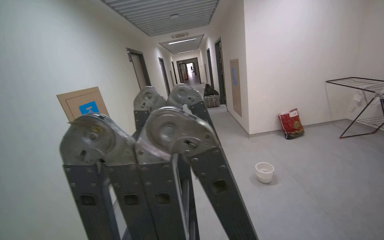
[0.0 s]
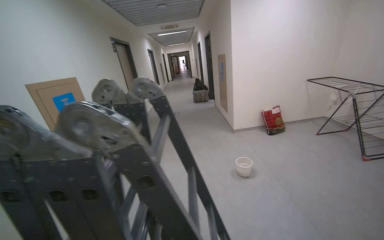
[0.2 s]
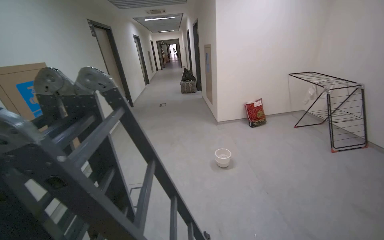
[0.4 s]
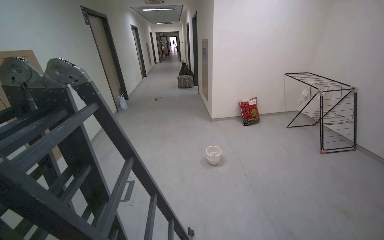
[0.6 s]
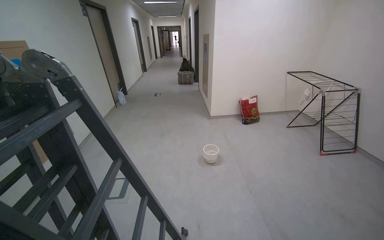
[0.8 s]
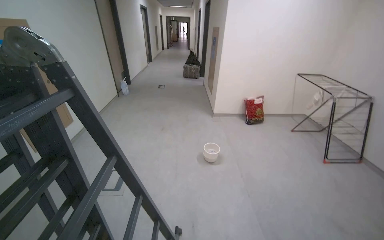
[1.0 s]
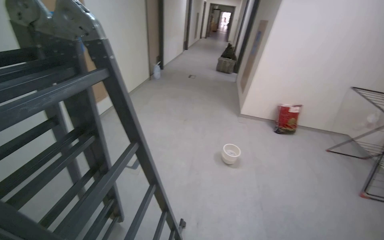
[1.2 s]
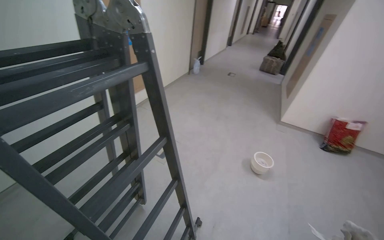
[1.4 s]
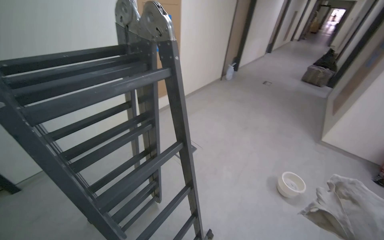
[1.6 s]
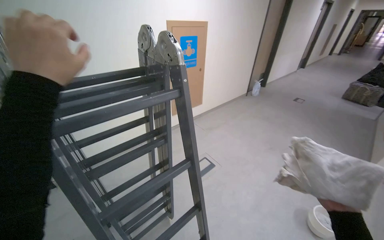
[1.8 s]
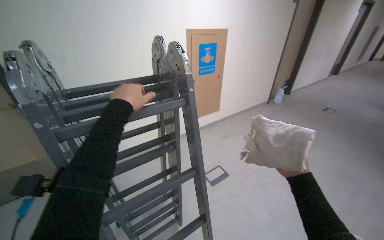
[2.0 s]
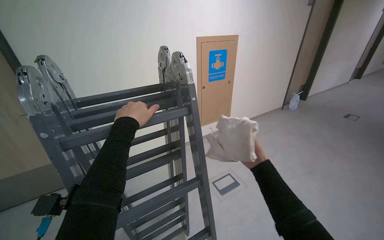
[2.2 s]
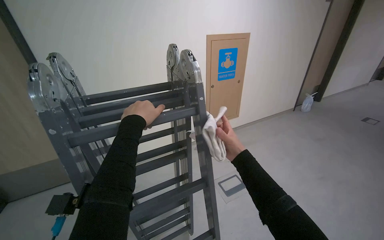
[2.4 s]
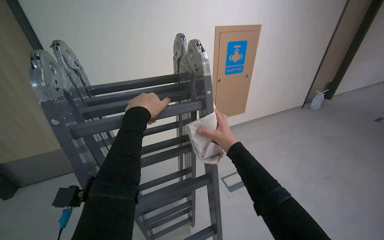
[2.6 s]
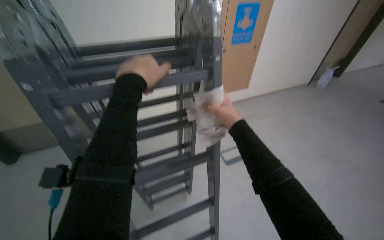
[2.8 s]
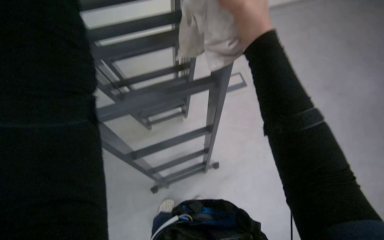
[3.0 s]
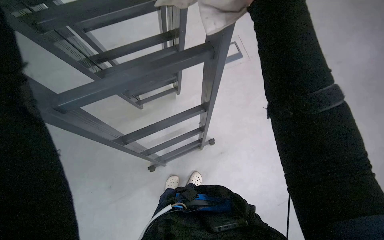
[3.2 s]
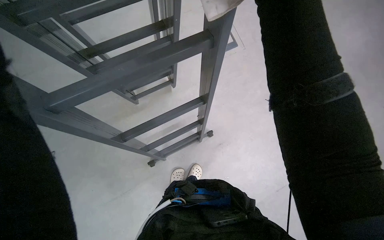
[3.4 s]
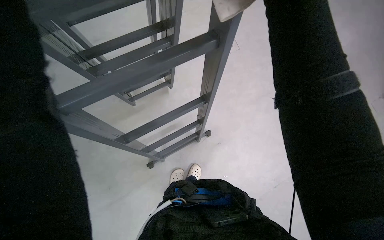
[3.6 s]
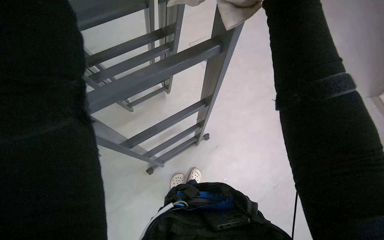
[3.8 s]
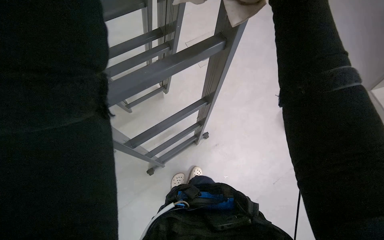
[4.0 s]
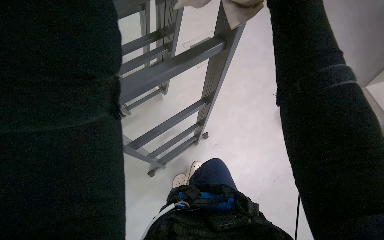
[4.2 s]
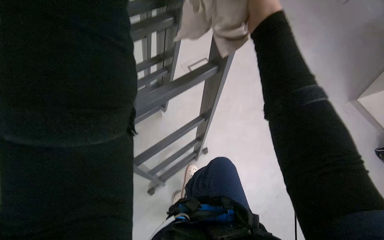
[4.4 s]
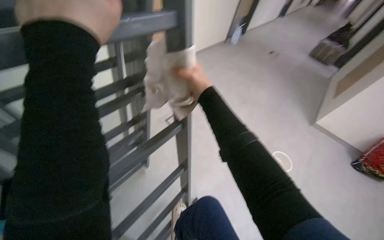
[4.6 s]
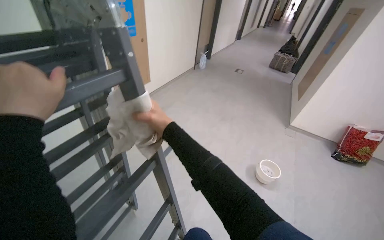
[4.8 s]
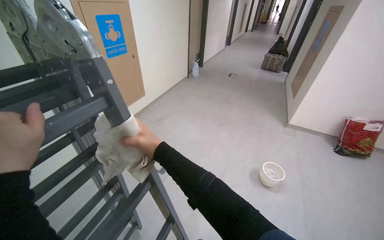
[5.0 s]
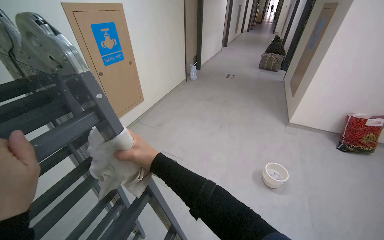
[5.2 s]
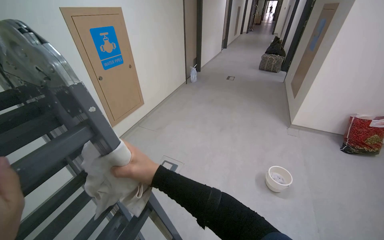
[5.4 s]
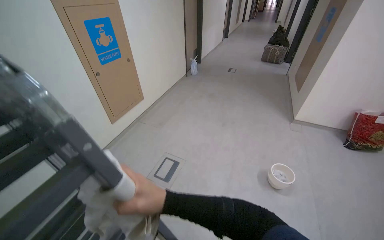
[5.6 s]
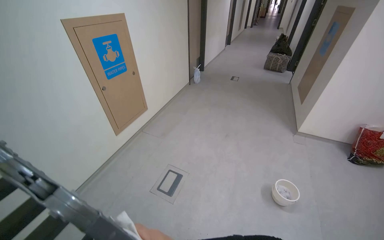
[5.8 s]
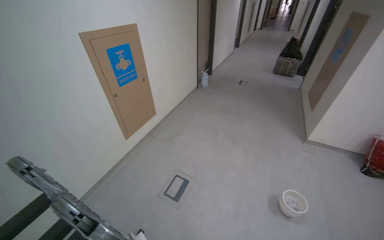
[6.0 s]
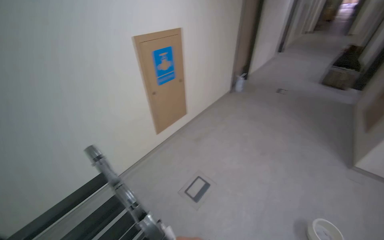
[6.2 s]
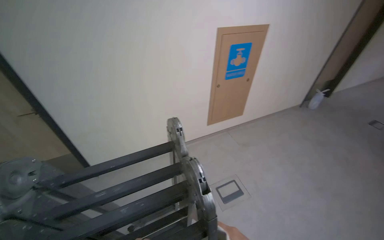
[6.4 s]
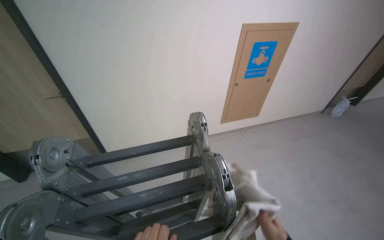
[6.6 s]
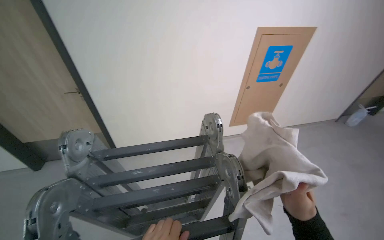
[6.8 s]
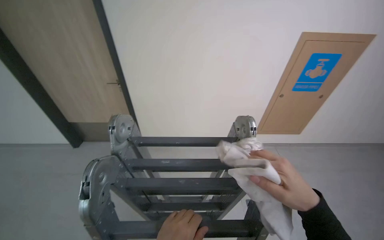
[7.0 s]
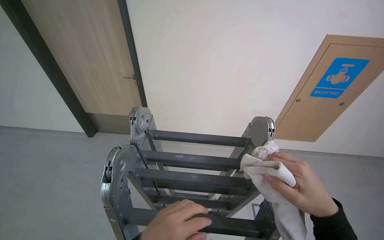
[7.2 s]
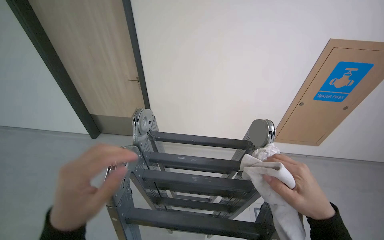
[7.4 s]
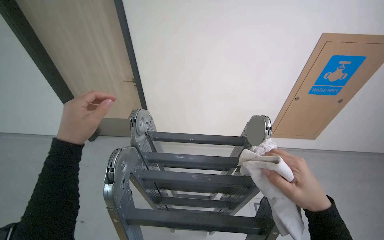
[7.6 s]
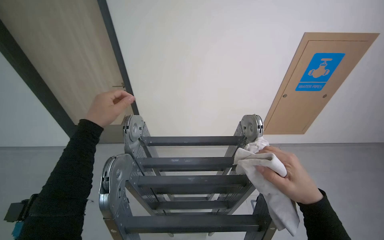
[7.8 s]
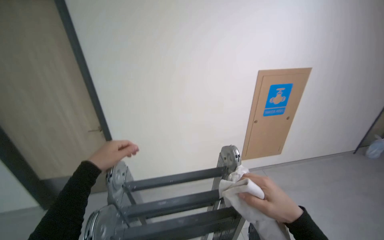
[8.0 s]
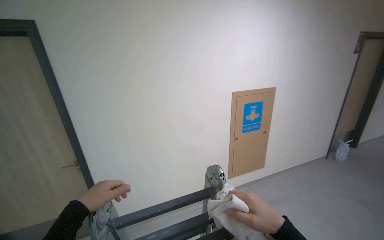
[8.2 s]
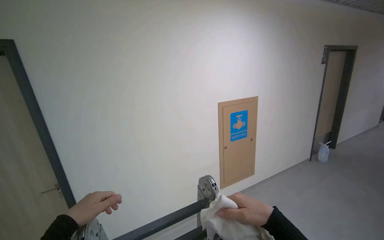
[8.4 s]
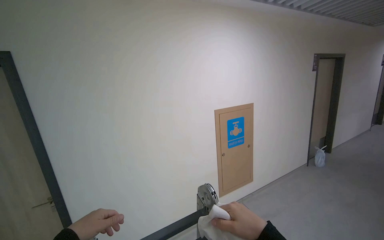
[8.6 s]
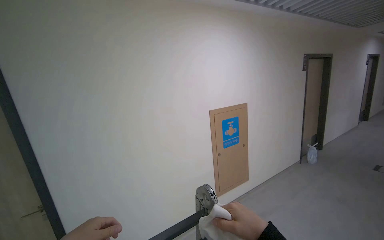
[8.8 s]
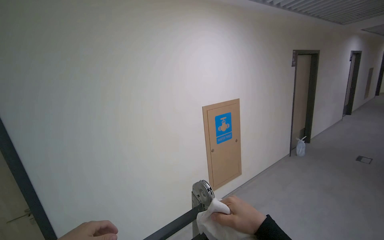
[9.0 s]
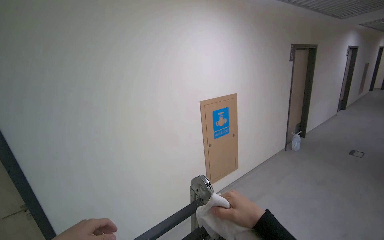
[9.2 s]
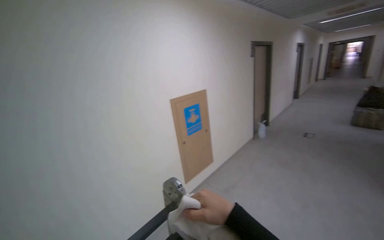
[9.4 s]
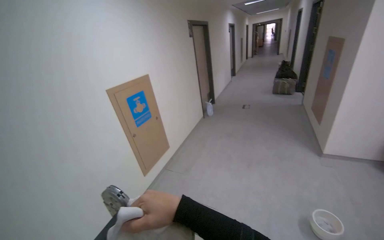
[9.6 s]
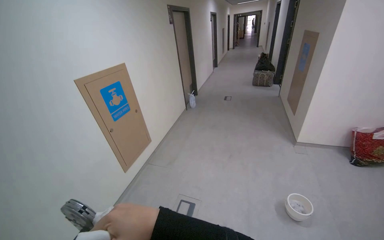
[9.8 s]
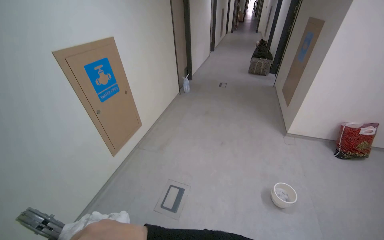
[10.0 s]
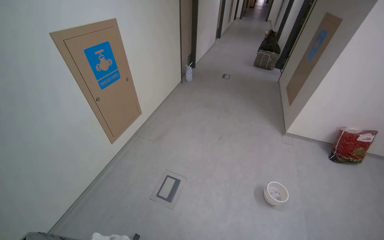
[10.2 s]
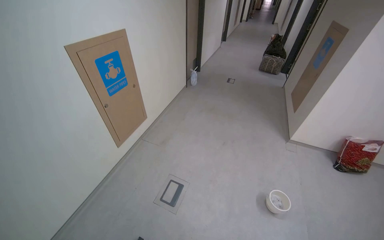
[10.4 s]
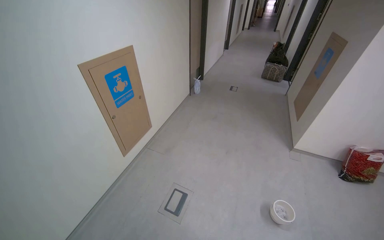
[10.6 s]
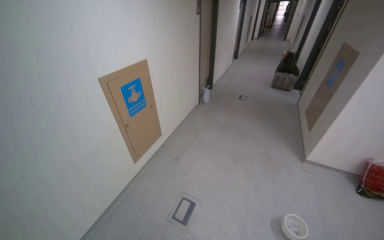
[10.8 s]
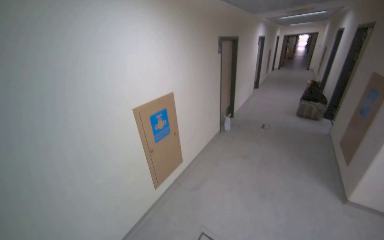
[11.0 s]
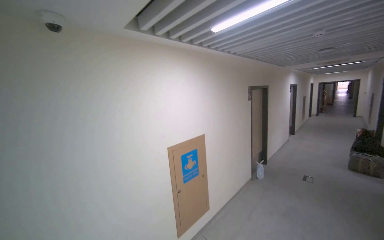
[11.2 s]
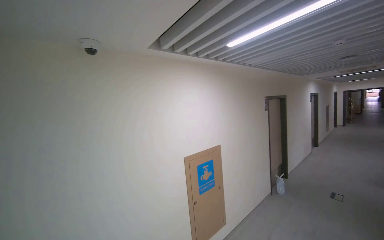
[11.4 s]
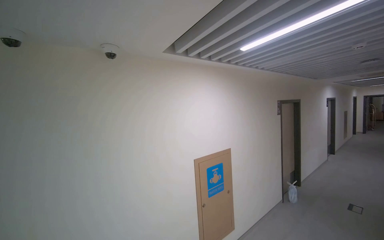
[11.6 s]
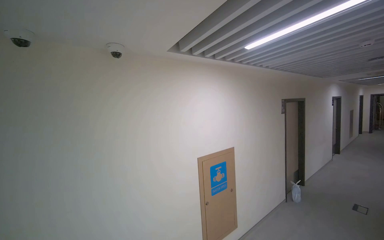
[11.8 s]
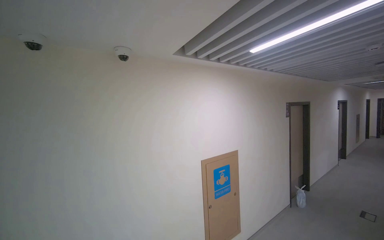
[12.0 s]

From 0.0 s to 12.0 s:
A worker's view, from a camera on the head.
Job: wiping surfaces.
The whole recording: Wiping ceiling vent. The worker wipes the ceiling vent with a cloth.
From 0.0 s to 1.6 s: The head travels approximately 50 cm. The head rotates some 45 degrees to the left. The view tilts roughly 15 degrees downward.
From 1.6 s to 3.0 s: The wearer's head swings about 30 degrees to the left. The camera pitches downward, by some 35 degrees.
From 4.4 s to 6.0 s: The head travels approximately 50 cm. The wearer looks some 30 degrees further upward. Everything in view rotates about 30 degrees counterclockwise.
From 6.0 s to 7.6 s: The head turns to the left by approximately 65 degrees.
From 7.6 s to 9.0 s: The head rotates some 35 degrees to the right. The camera pitches upward, by about 30 degrees.
From 9.0 s to 10.4 s: The view pans to the right by approximately 40 degrees. The wearer looks approximately 25 degrees further downward.
From 10.4 s to 12.0 s: The view pans to the left by some 35 degrees. The camera pitches upward, by some 35 degrees.

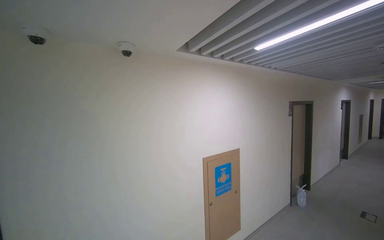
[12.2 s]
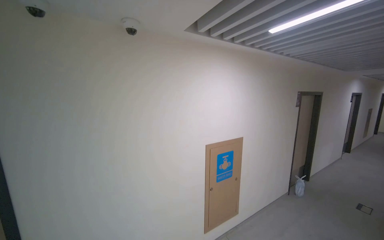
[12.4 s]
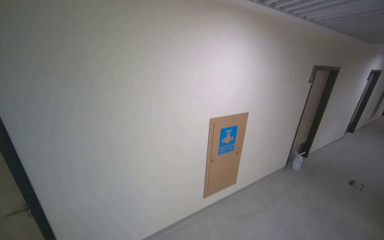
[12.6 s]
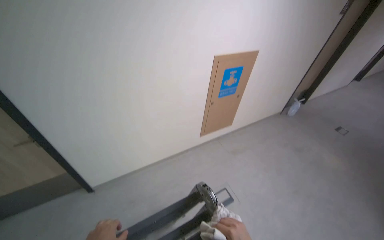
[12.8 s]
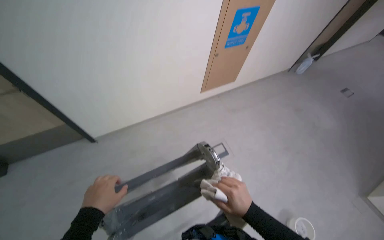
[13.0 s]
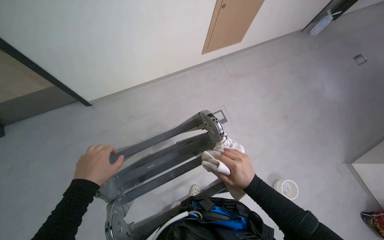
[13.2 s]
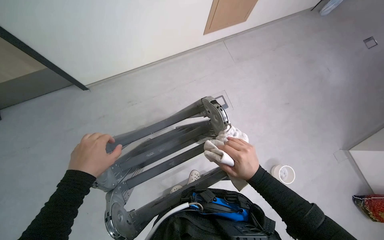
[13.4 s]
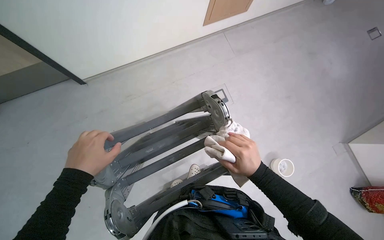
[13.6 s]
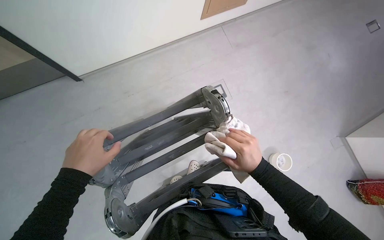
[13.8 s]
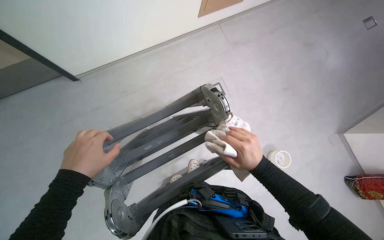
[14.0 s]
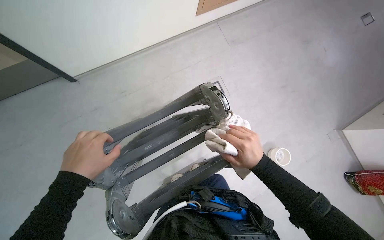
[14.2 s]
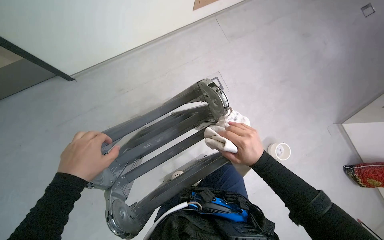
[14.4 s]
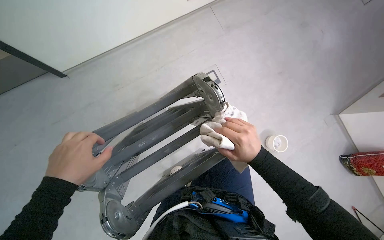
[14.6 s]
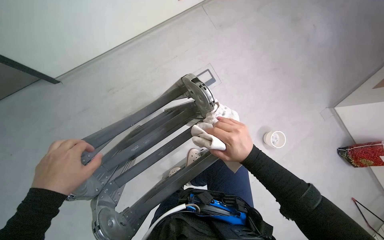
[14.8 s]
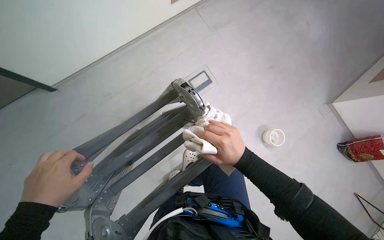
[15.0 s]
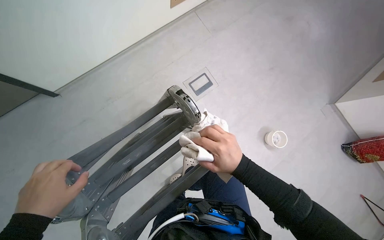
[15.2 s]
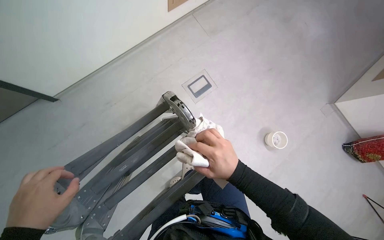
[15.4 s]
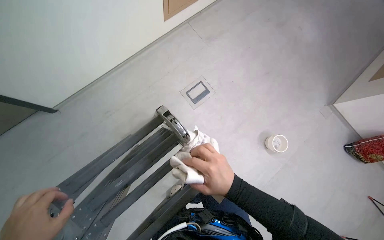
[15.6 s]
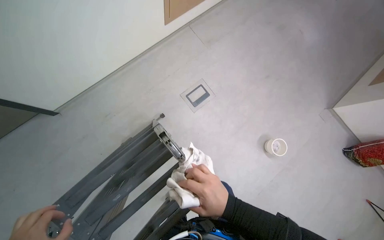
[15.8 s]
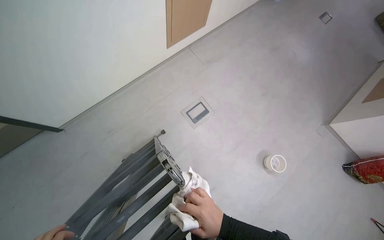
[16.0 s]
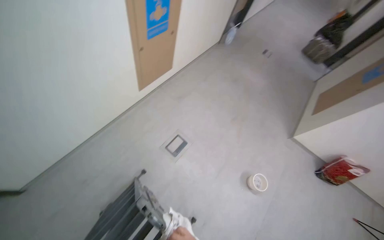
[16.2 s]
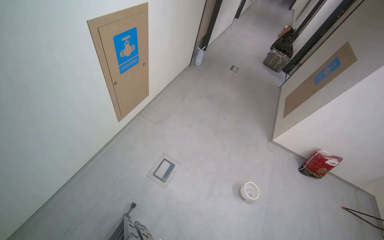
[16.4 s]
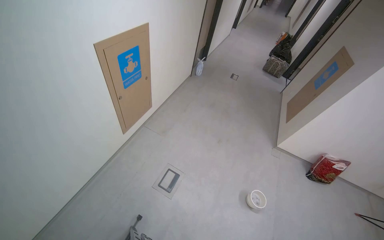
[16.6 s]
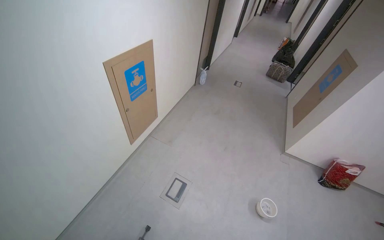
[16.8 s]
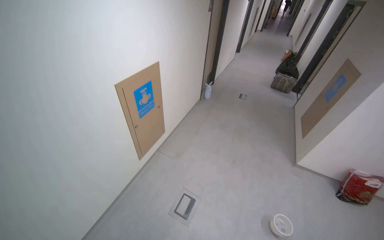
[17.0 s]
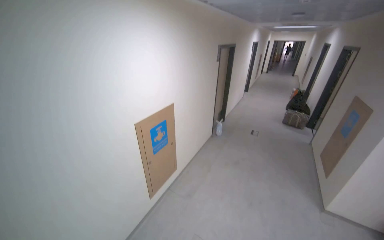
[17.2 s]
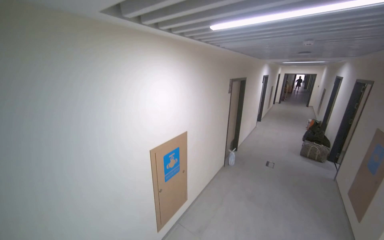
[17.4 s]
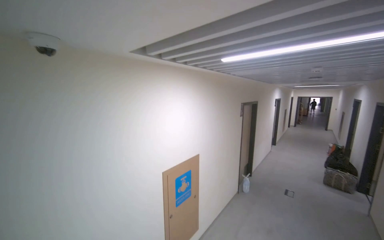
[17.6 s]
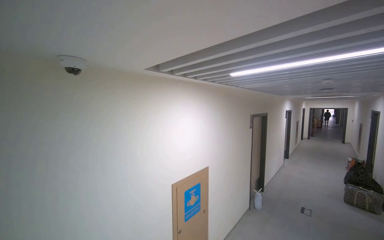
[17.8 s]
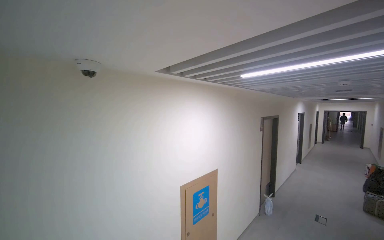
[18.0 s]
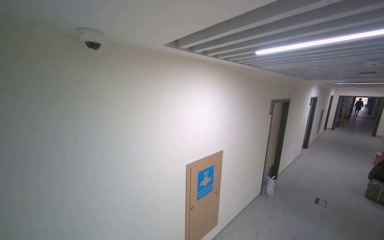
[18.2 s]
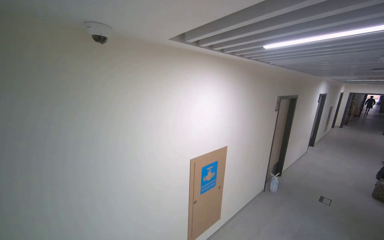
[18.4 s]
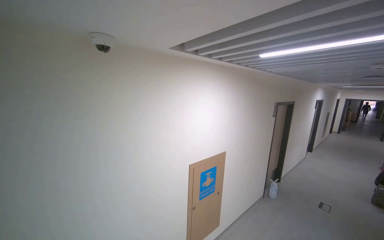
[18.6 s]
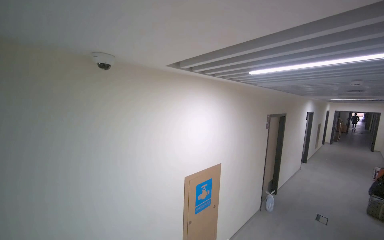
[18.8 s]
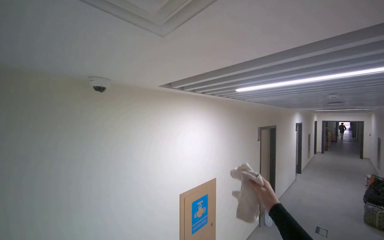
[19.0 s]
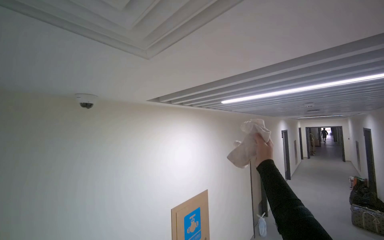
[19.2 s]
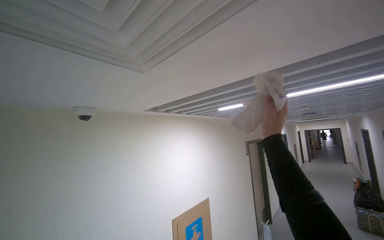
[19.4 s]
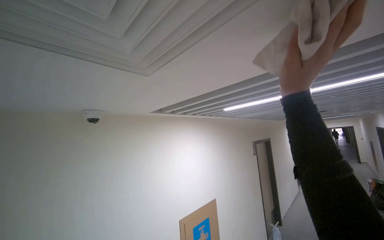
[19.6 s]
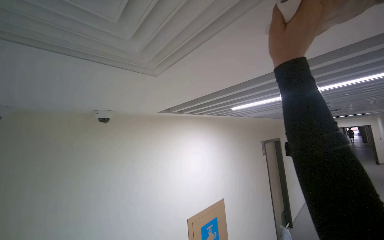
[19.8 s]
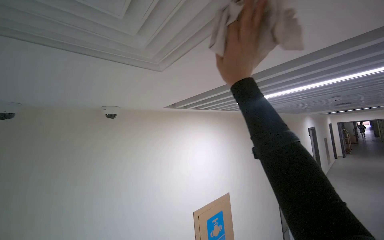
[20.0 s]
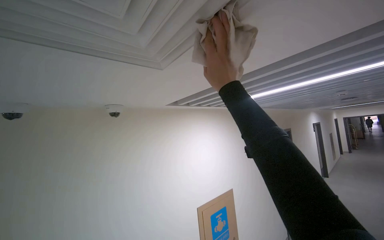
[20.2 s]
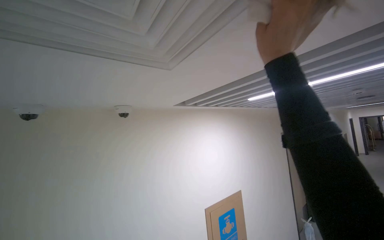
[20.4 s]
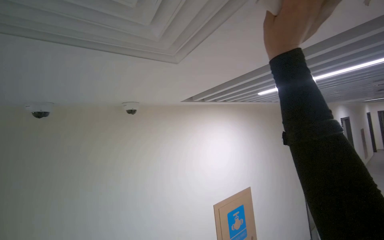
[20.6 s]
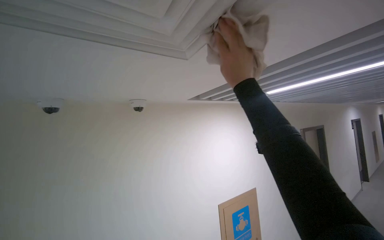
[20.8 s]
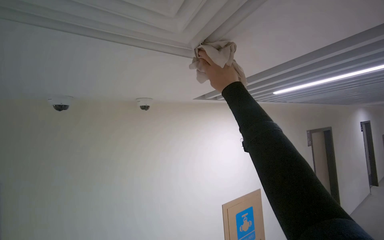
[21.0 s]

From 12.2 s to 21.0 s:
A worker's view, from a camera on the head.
Job: wiping surfaces.
The whole recording: Wiping ceiling vent. The worker wipes the ceiling vent with a cloth.
From 12.2 s to 13.6 s: The view tips downward by about 75 degrees.
From 13.6 s to 15.2 s: The hands work in one place, with small movements.
From 15.2 s to 16.6 s: The wearer looks about 25 degrees further to the right. The wearer looks roughly 25 degrees further upward.
From 16.6 s to 18.0 s: The camera sweeps to the left, by roughly 25 degrees. The view tips upward by some 45 degrees.
From 19.6 s to 21.0 s: The camera sweeps to the left, by roughly 15 degrees. The right hand moves left and right over approximately 15 cm, changing direction 2 times.
